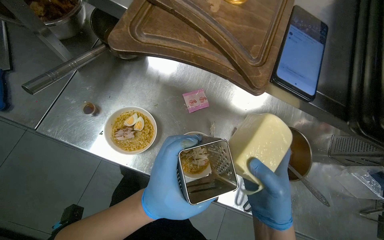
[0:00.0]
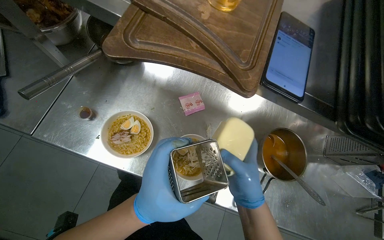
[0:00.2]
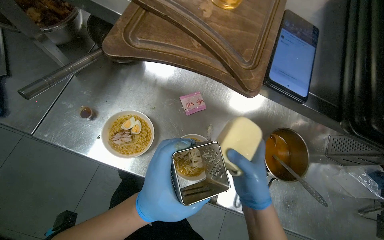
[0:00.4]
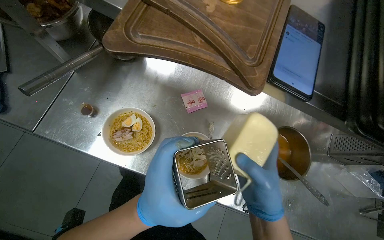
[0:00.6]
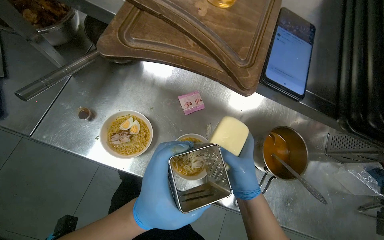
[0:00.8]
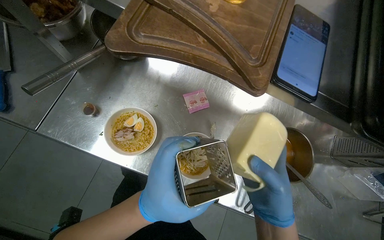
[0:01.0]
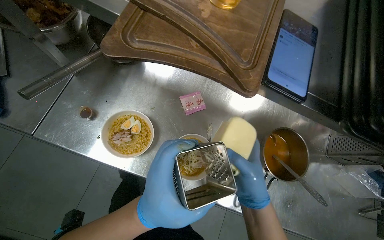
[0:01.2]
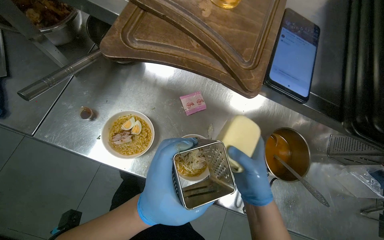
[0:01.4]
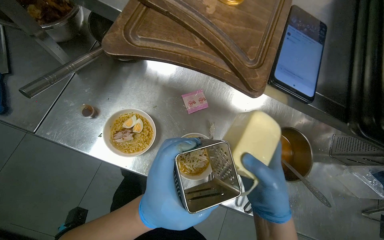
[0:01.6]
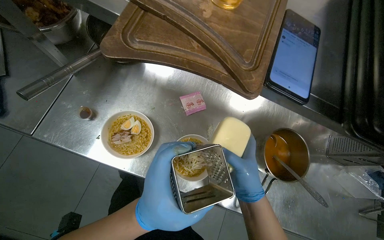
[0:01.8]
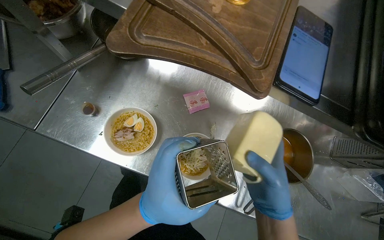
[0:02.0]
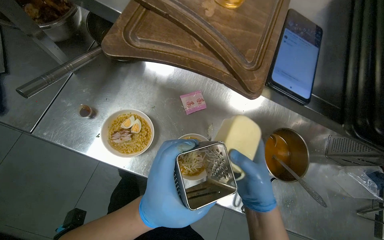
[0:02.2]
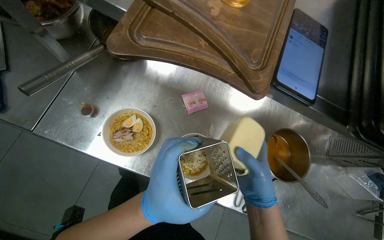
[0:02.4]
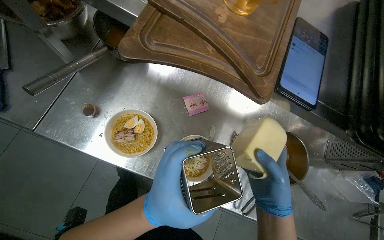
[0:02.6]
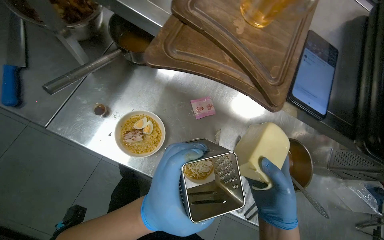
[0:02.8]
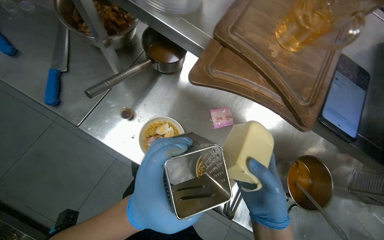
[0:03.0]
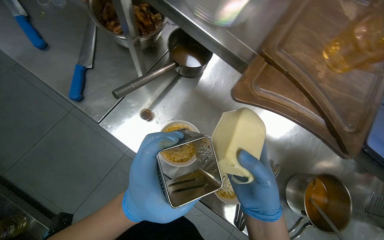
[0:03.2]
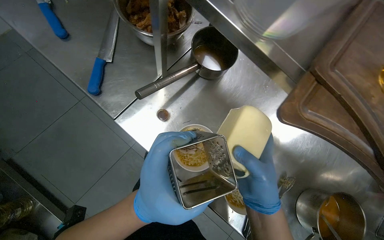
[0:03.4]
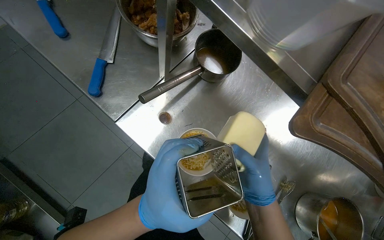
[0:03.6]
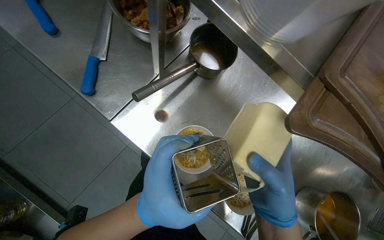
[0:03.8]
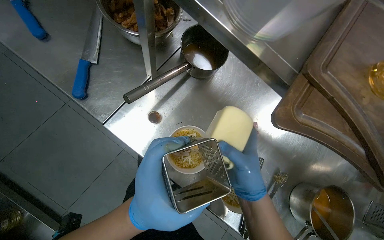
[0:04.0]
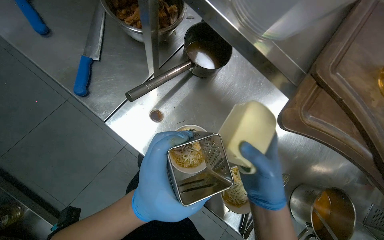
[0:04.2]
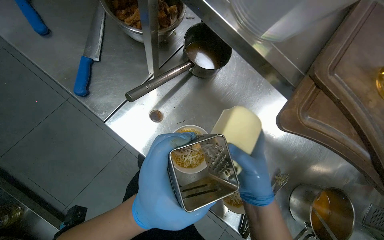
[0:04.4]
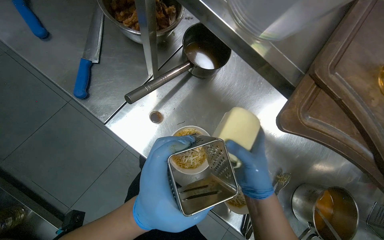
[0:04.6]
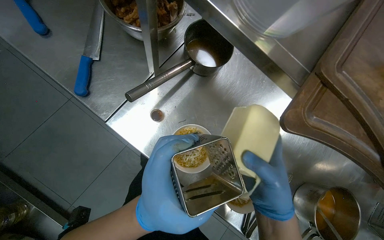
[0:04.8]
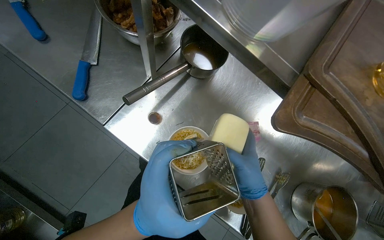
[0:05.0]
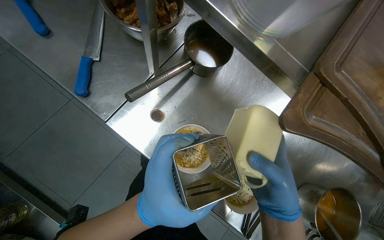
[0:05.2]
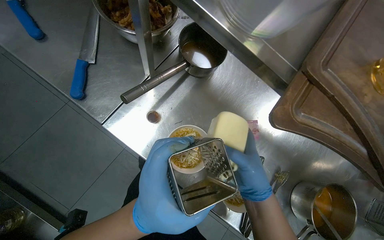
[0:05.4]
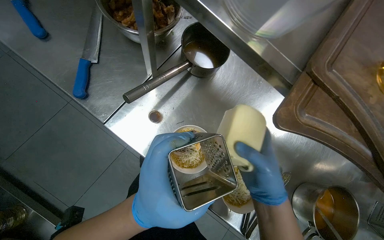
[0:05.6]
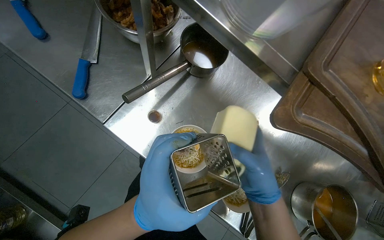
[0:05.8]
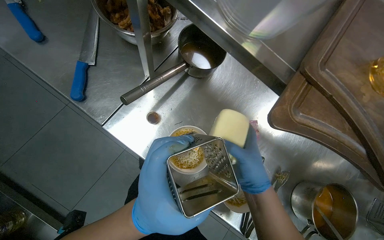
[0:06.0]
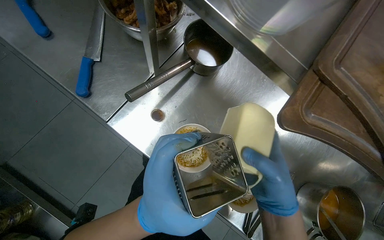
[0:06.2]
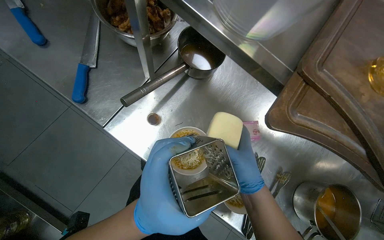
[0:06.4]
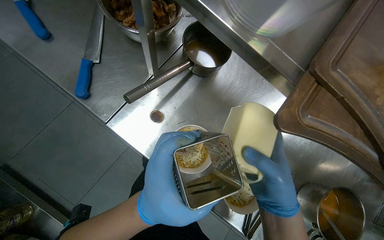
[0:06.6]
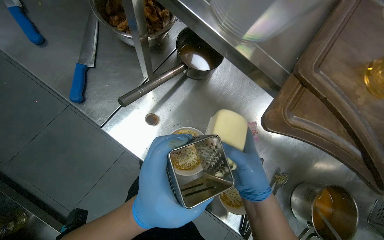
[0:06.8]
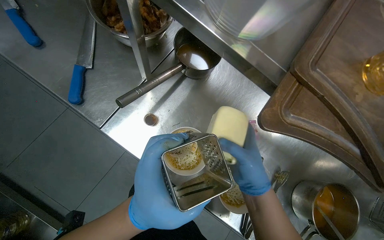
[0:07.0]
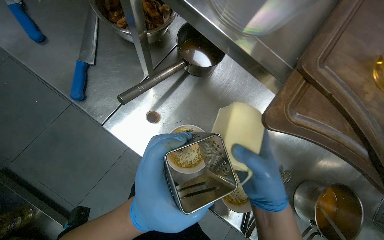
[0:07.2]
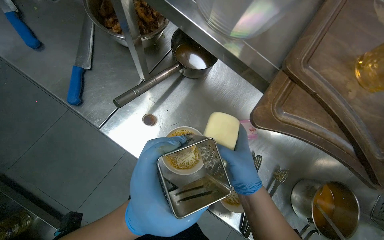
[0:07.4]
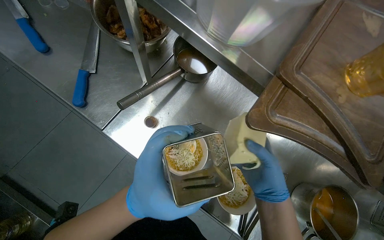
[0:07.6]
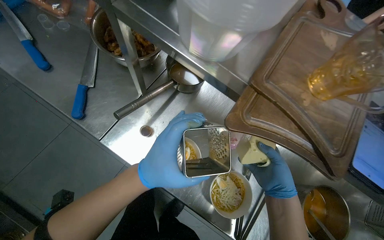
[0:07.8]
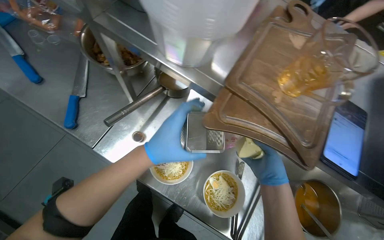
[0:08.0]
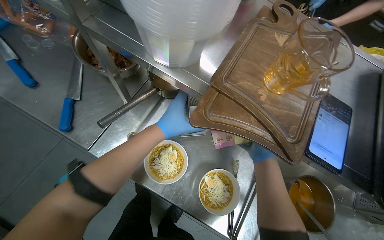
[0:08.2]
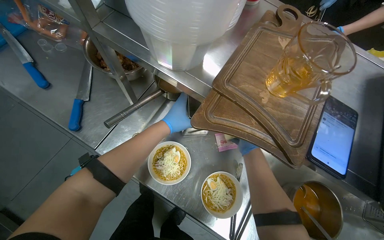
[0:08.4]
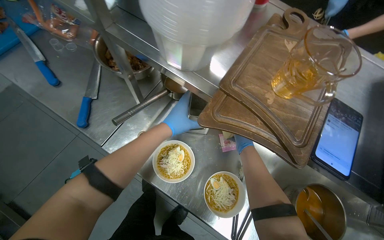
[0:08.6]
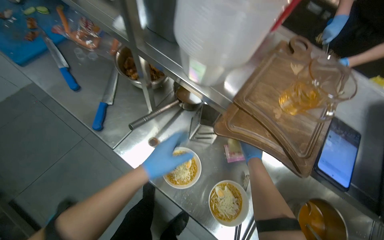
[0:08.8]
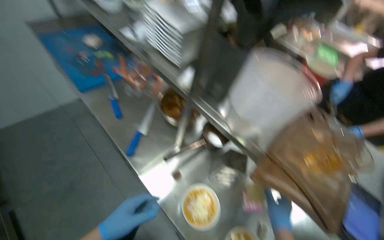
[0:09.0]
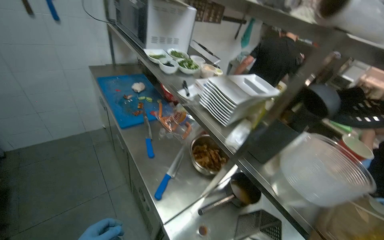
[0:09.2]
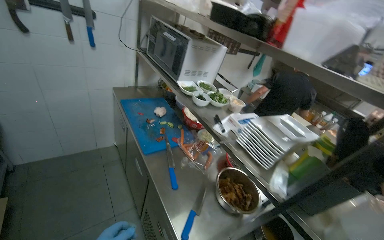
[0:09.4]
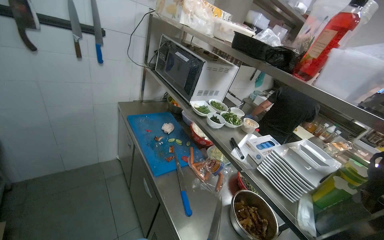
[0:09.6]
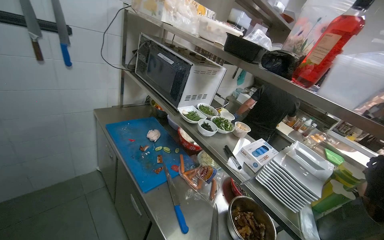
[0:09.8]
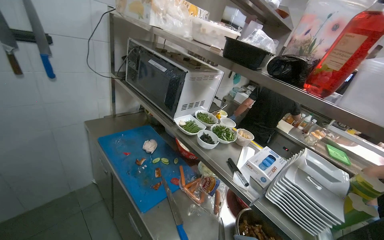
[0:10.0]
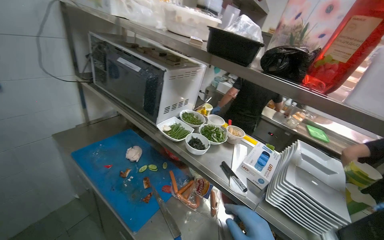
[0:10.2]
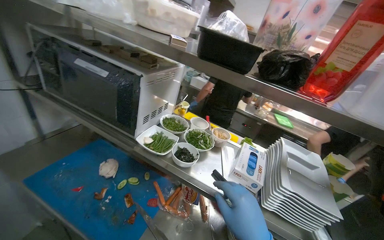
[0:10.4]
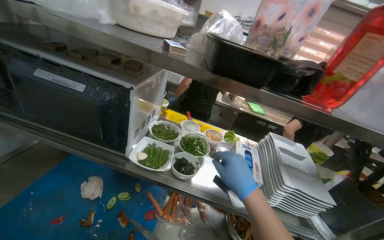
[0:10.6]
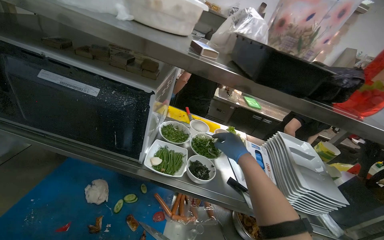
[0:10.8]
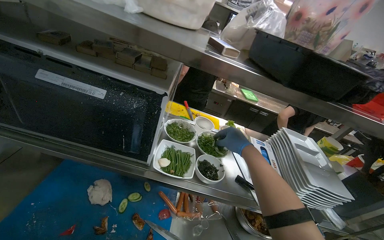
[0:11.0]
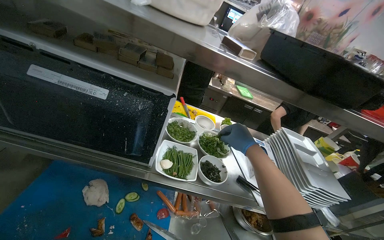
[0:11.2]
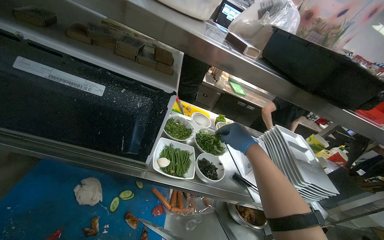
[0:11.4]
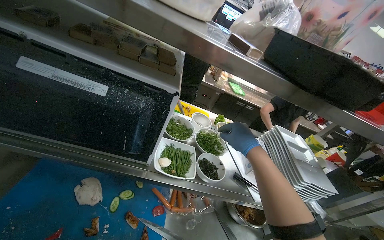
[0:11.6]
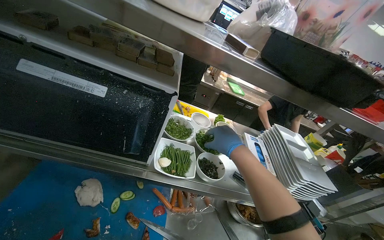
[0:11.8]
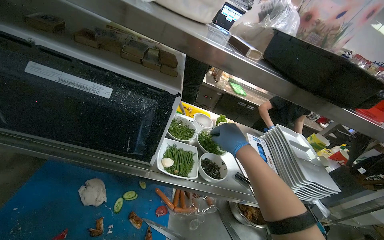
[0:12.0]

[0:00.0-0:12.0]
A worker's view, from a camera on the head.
Job: preparing food.
The whole recording: Retrieving ingredients from refrigerators. The worker opens multiple refrigerators and retrieves various ingredients.
0:00.0 to 0:03.0: The hands make small movements and keep their place.
0:03.0 to 0:04.4: The right hand goes about 15 cm up the picture.
0:04.4 to 0:07.6: The hands work in one place, with small movements.
0:07.6 to 0:09.0: The wearer looks some 25 degrees further upward. The right hand reaches approximately 20 cm farther from the camera, then returns. The left hand travels to the left by about 15 cm.
0:09.0 to 0:10.4: The head travels about 70 cm. The view swings approximately 20 degrees to the right. The camera pitches upward, by roughly 15 degrees.
0:10.4 to 0:12.0: The view swings roughly 20 degrees to the right. The wearer looks about 15 degrees further downward.

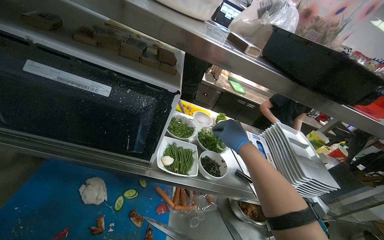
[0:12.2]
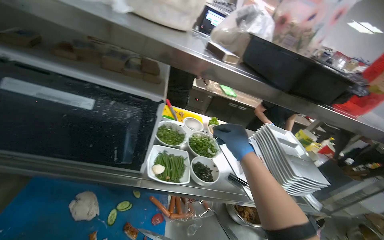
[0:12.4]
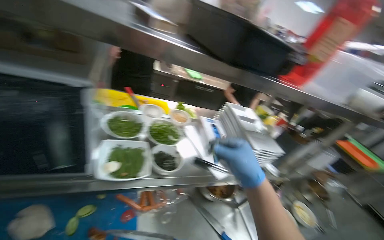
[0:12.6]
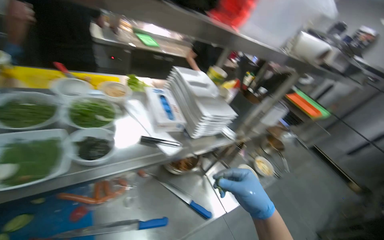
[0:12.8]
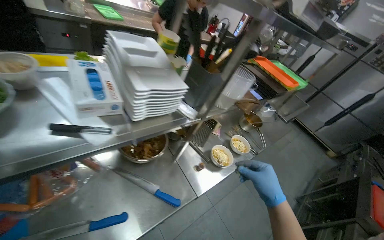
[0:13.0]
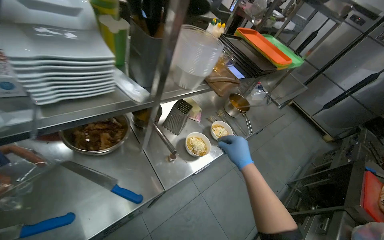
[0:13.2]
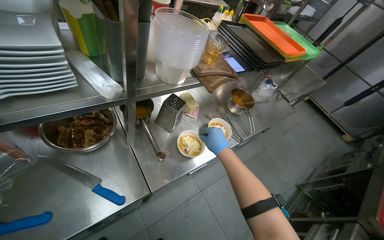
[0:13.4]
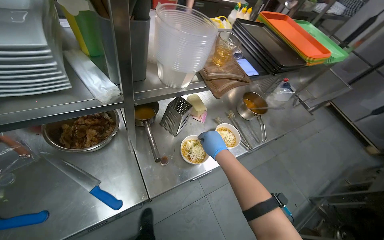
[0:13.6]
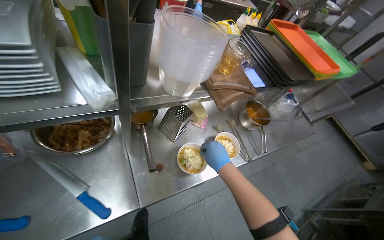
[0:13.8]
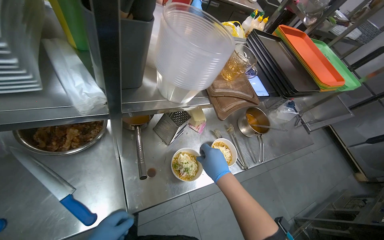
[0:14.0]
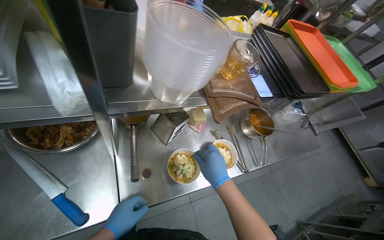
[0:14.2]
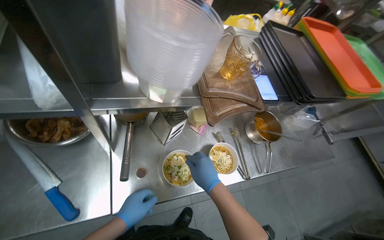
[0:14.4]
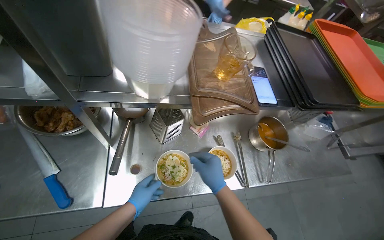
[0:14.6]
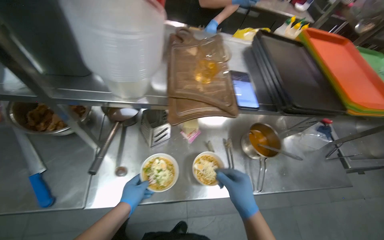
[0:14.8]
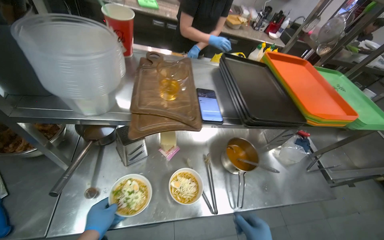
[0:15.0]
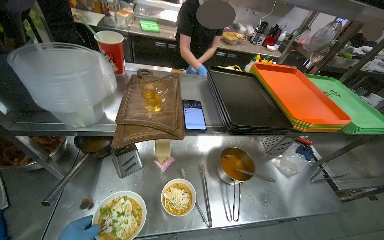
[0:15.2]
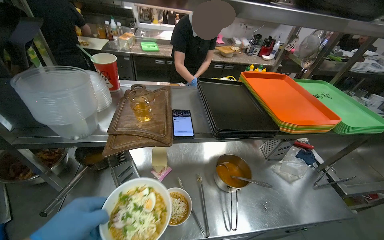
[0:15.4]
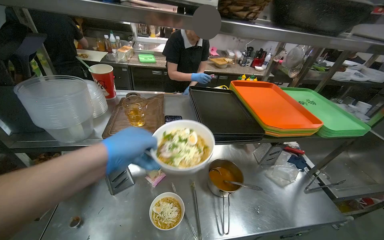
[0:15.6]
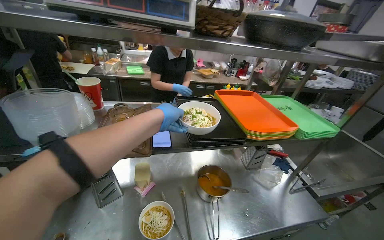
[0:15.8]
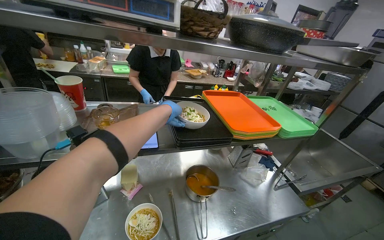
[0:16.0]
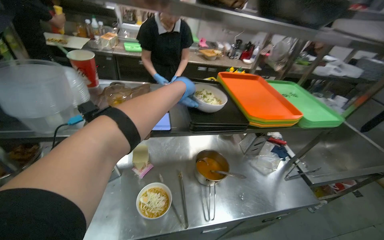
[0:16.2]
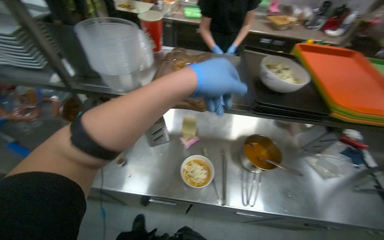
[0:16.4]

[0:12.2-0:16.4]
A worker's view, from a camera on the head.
Job: preparing food.
The whole recording: Retrieving ingredients from refrigerators. The worker opens multiple refrigerators and retrieves various ingredients.
0:12.2 to 0:13.6: The head travels roughly 70 cm. The wearer looks approximately 25 degrees further to the right. The camera pitches downward, by about 30 degrees.
0:15.0 to 0:16.4: The camera is aimed roughly 15 degrees further to the left.

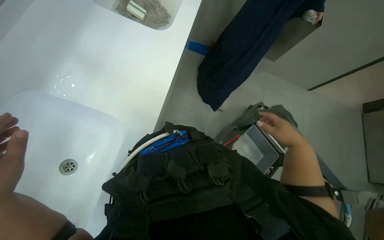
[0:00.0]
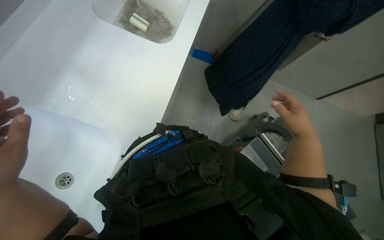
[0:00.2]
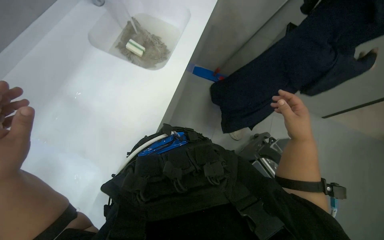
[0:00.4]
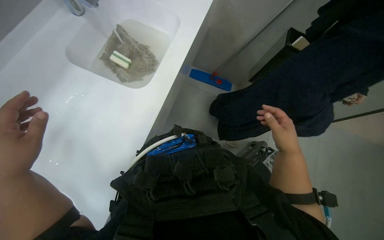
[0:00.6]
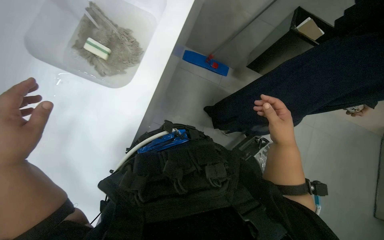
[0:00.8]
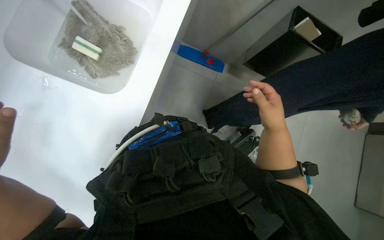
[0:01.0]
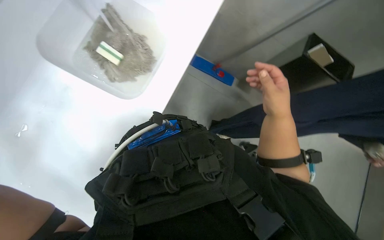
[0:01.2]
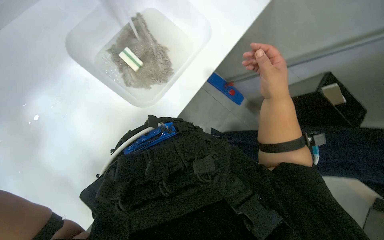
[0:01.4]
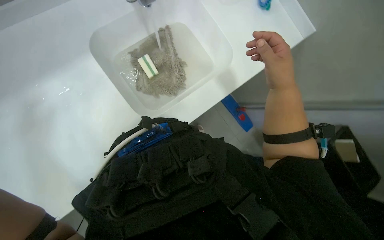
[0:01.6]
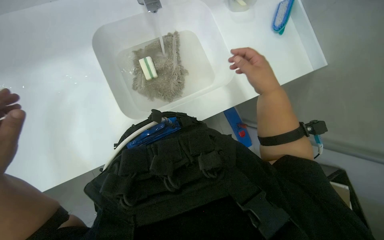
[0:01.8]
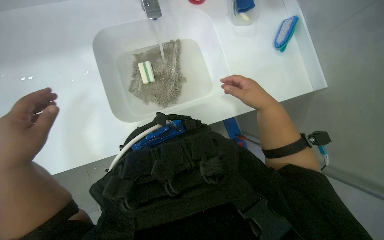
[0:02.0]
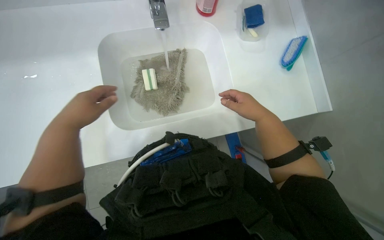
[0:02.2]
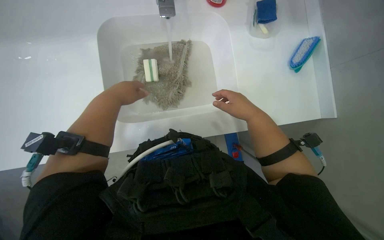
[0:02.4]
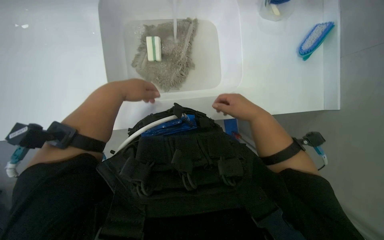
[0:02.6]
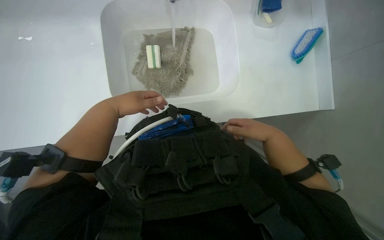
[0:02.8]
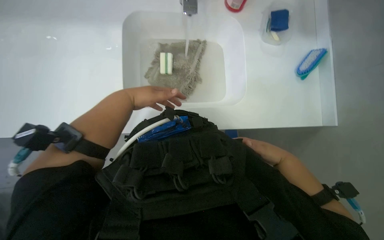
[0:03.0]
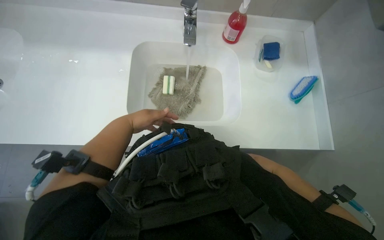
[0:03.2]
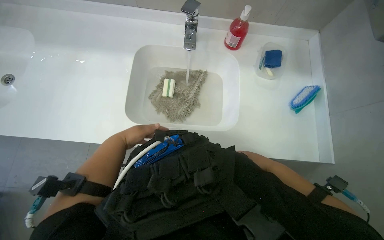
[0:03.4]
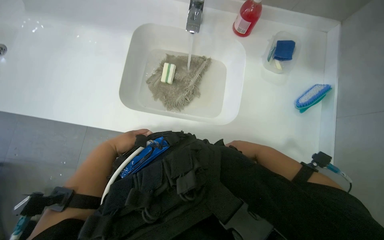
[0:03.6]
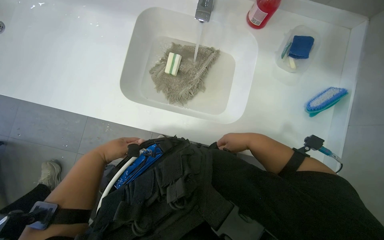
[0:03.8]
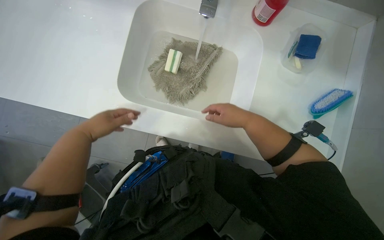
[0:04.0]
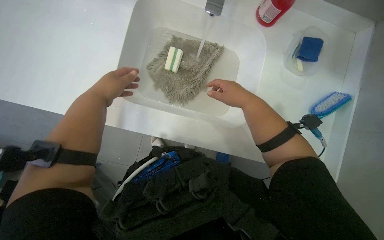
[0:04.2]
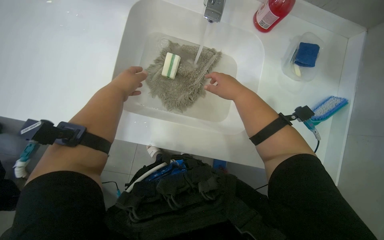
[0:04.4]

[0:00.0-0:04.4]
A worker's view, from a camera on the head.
Job: preparing cleaning supplies.
The whole recording: Washing mop head in sink. The worker washes and wrings out the mop head in the sink, then places it into a bucket.
0:00.0 to 0:01.4: The right hand travels up the picture and to the left by approximately 25 cm.
0:01.4 to 0:03.0: The head turns to the left by about 50 degrees.
0:03.0 to 0:04.4: The right hand is displaced up the picture by approximately 30 cm; the left hand reaches some 15 cm down the picture, then returns.
